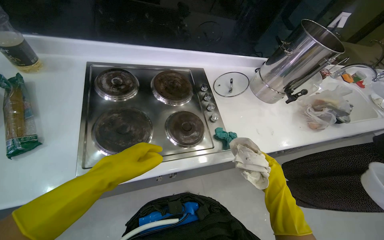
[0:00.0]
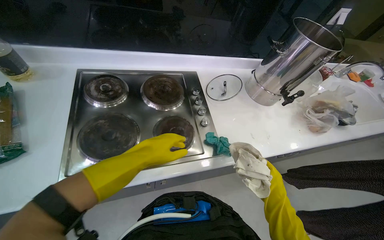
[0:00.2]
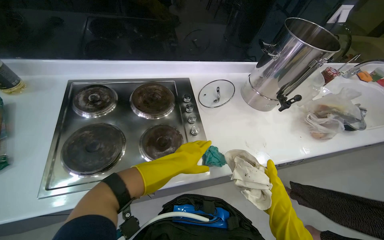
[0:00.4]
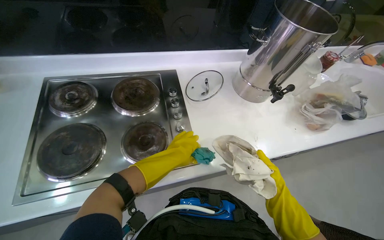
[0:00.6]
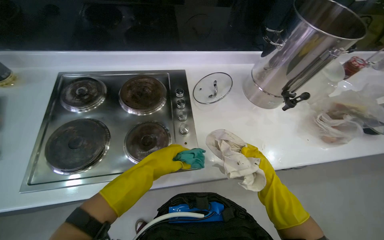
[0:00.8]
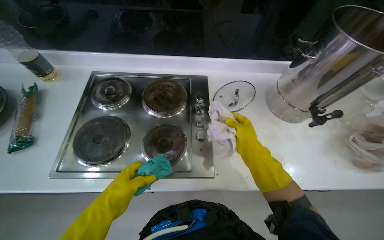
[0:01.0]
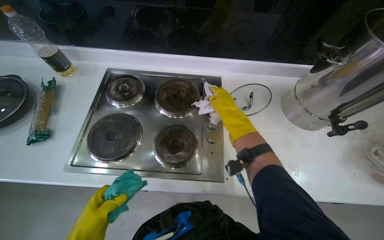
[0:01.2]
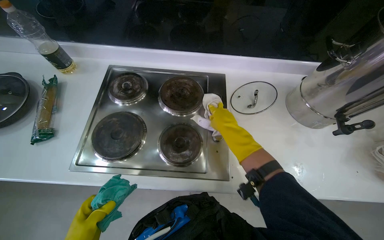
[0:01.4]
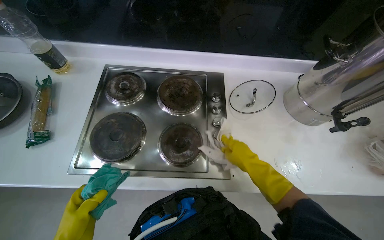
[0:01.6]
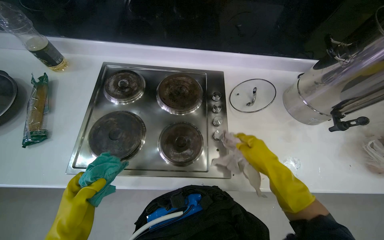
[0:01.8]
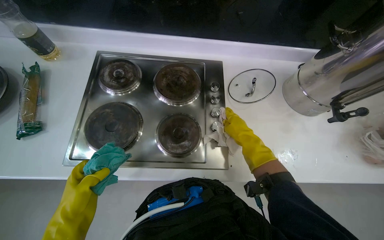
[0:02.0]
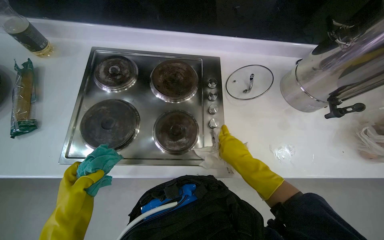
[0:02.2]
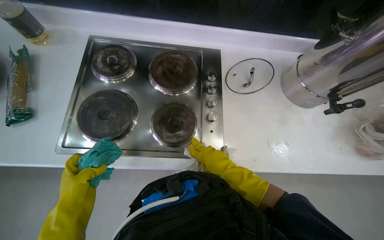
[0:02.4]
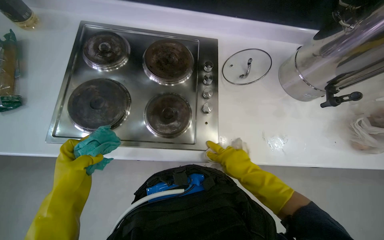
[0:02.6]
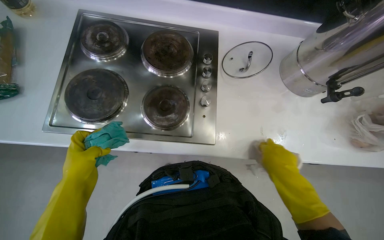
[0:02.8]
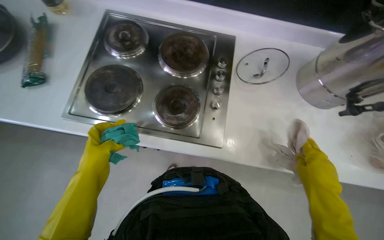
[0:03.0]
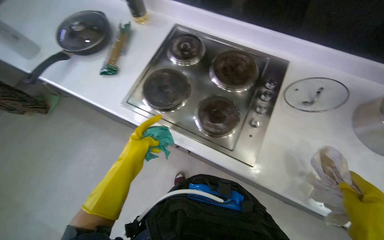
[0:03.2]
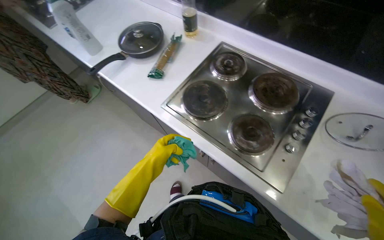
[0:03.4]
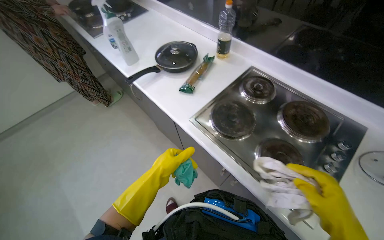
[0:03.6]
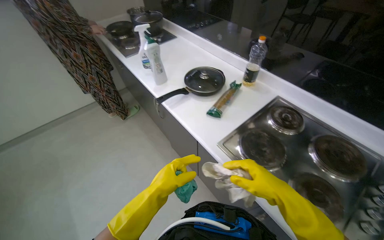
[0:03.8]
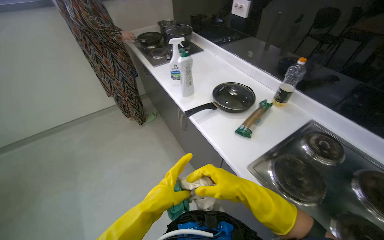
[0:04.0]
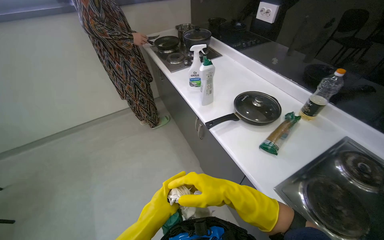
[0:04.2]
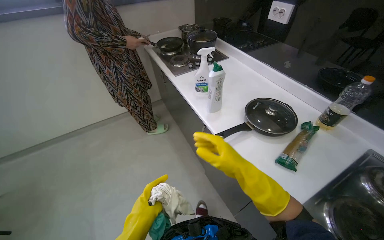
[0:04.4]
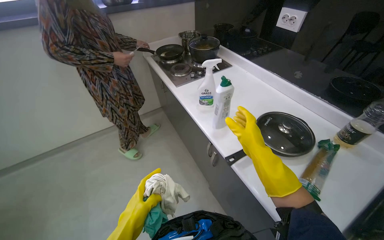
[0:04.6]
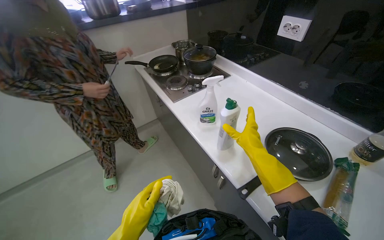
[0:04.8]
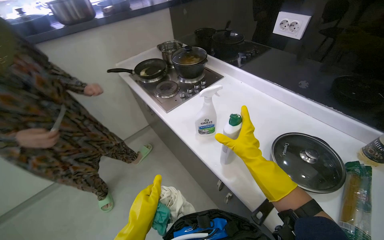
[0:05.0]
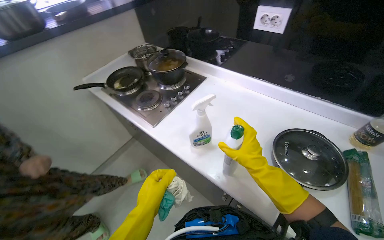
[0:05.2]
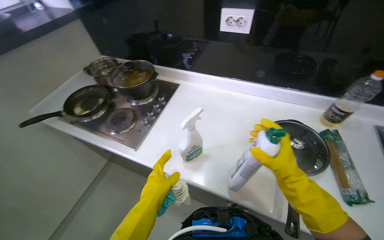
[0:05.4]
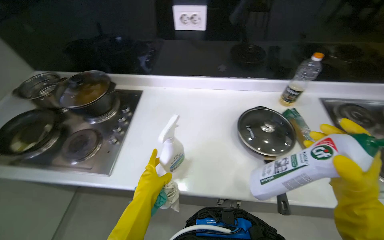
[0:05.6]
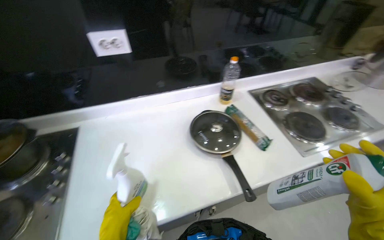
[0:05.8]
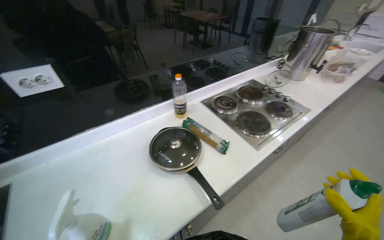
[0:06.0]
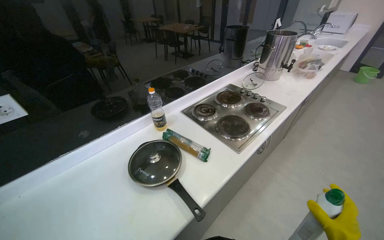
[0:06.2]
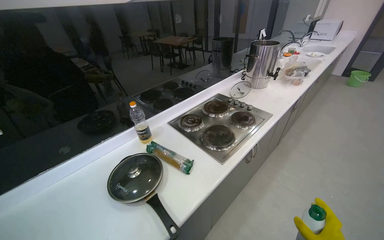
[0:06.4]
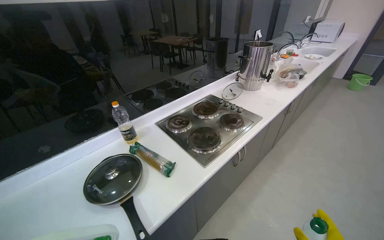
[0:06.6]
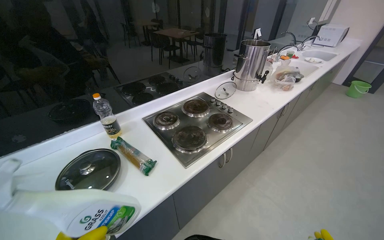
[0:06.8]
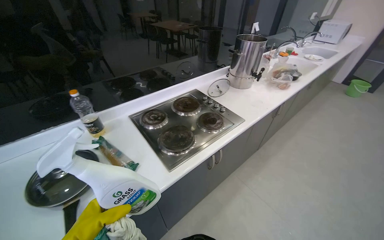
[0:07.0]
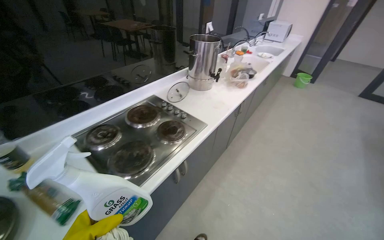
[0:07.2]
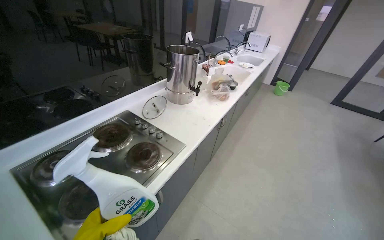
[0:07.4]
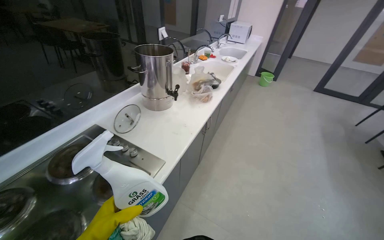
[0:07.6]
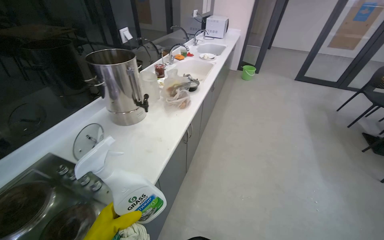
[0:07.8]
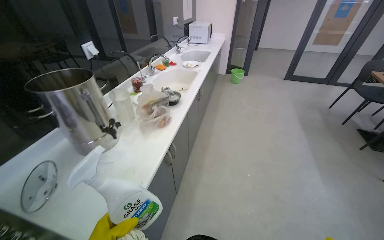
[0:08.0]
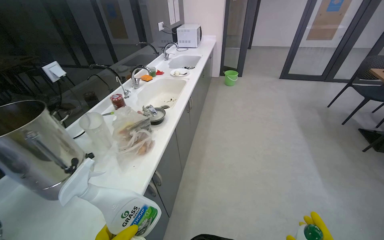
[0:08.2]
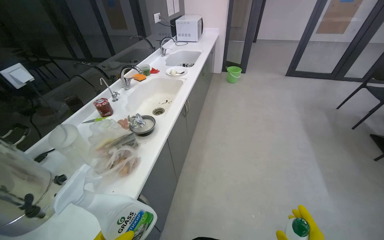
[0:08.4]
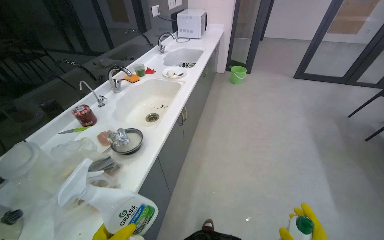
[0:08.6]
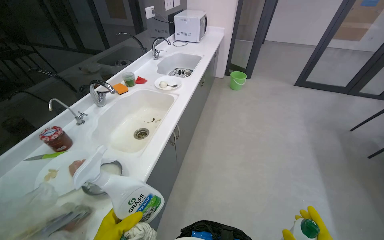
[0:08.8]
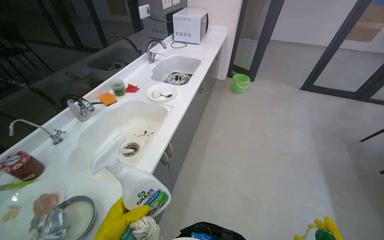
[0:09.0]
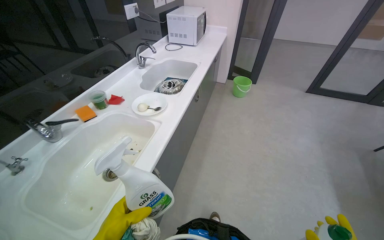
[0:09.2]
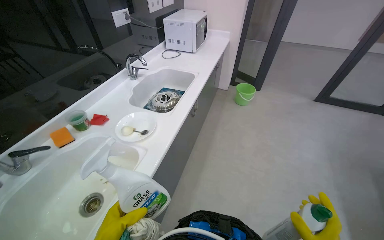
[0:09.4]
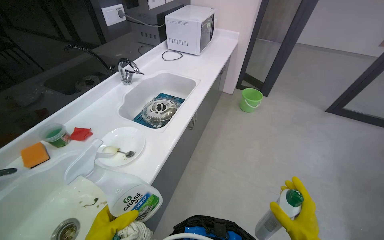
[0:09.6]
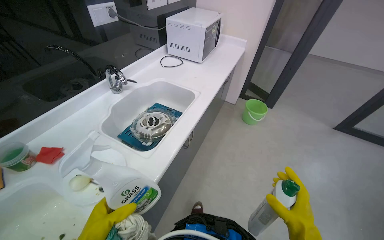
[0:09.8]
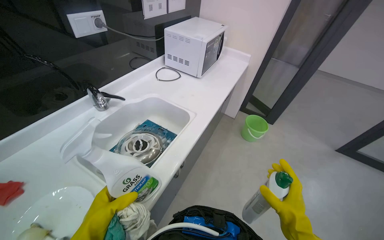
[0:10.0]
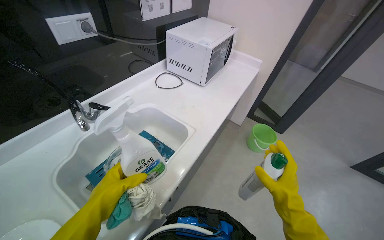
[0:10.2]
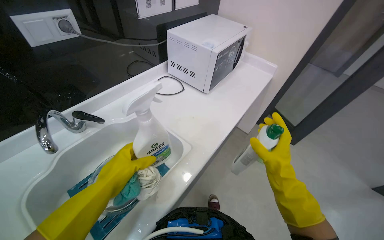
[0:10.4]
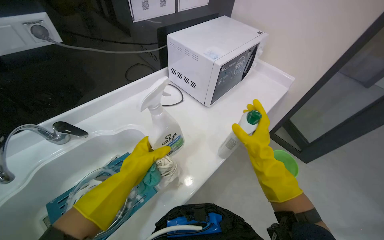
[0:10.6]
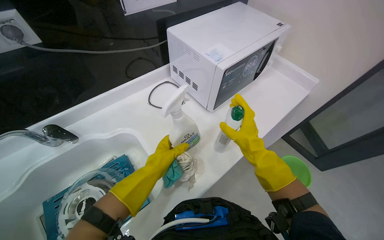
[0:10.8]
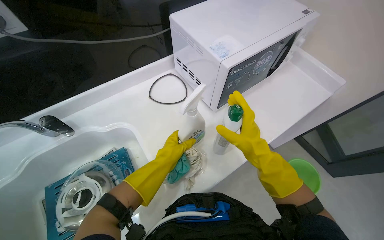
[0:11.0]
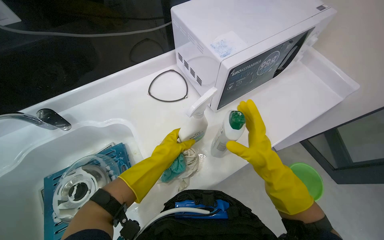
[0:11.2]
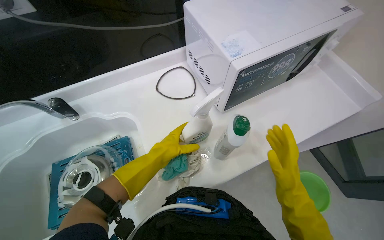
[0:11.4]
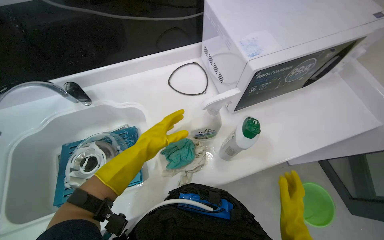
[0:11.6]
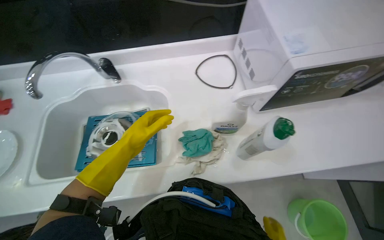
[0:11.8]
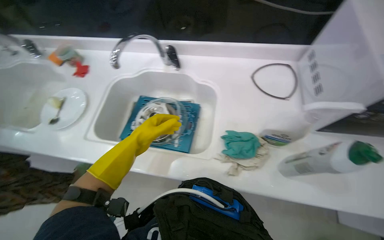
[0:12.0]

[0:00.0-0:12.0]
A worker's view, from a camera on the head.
Job: cleaning kitchen.
The whole recording: Wiping kitchen stovetop. The worker wipes the kitchen stovetop with a cloth.
0.0 to 1.6 s: The view swings approximately 20 degrees to the left. The right hand goes approximately 25 cm up the picture.
1.6 to 3.0 s: The right hand shifts roughly 25 cm to the right and down the picture.
3.0 to 4.4 s: The camera is carried roughly 60 cm. The wearer's head swings roughly 55 degrees to the left. The view tilts approximately 25 degrees upward.
4.4 to 6.0 s: The camera is carried roughly 50 cm. The wearer looks approximately 100 degrees further to the right.
6.0 to 7.6 s: The head travels approximately 80 cm. The wearer looks about 25 degrees further to the right.
7.6 to 9.0 s: The wearer moves roughly 1 m.
9.0 to 10.4 s: The wearer moves some 1 m.
10.4 to 12.0 s: The wearer's head swings roughly 60 degrees to the left. The view tilts approximately 15 degrees downward.

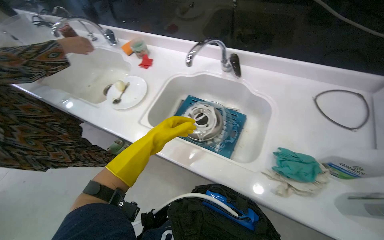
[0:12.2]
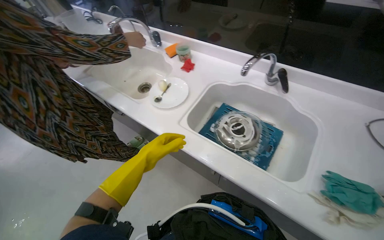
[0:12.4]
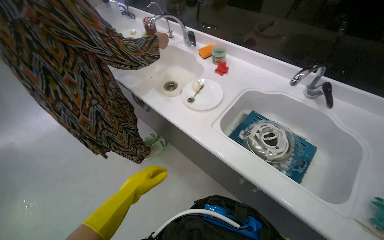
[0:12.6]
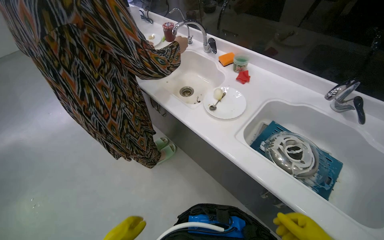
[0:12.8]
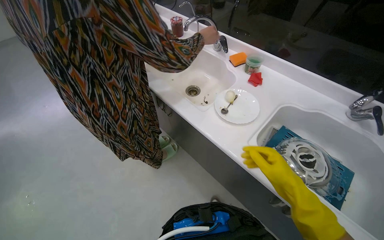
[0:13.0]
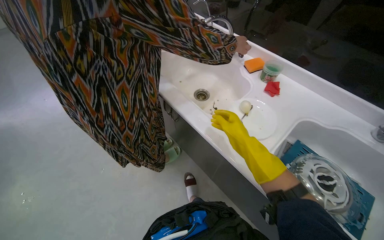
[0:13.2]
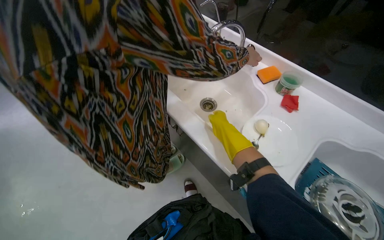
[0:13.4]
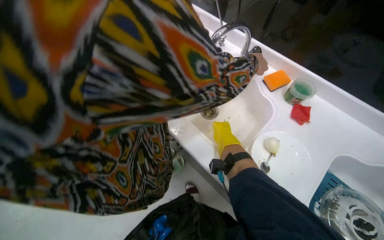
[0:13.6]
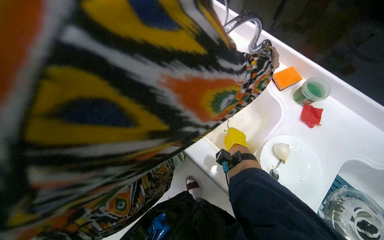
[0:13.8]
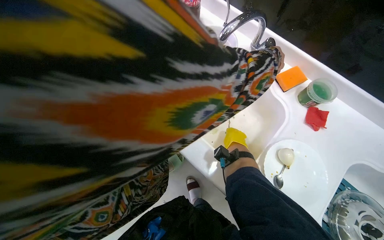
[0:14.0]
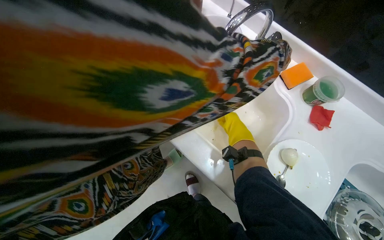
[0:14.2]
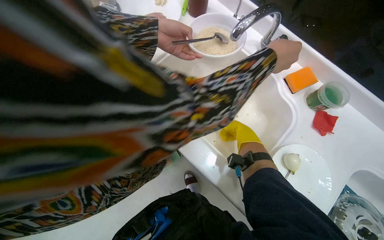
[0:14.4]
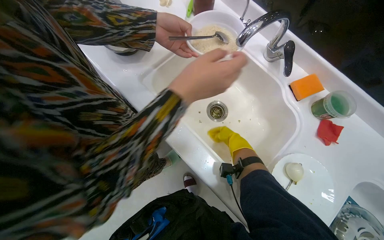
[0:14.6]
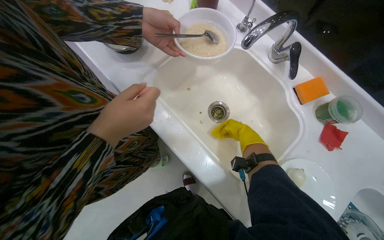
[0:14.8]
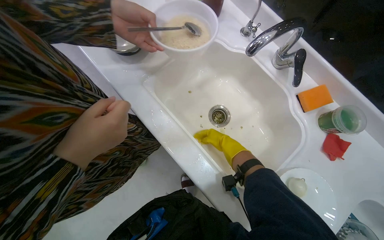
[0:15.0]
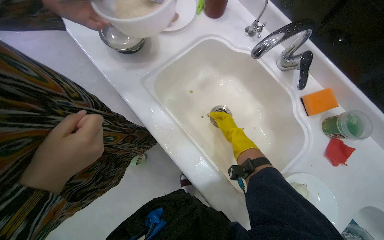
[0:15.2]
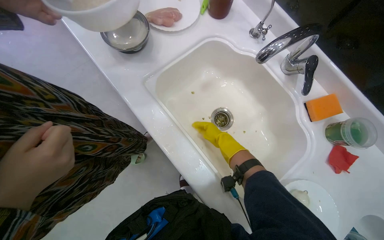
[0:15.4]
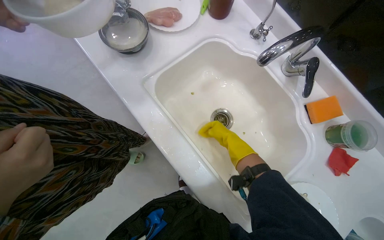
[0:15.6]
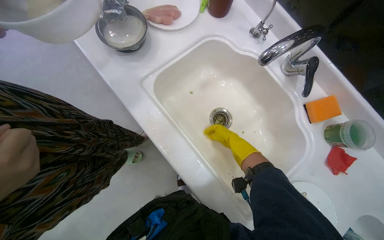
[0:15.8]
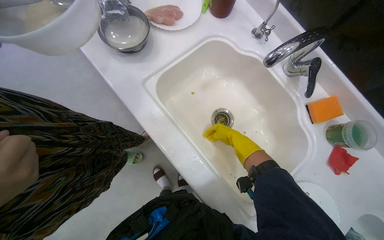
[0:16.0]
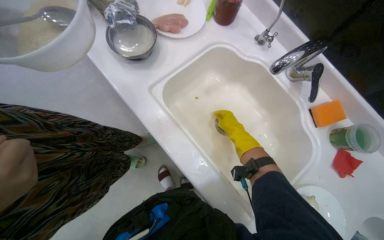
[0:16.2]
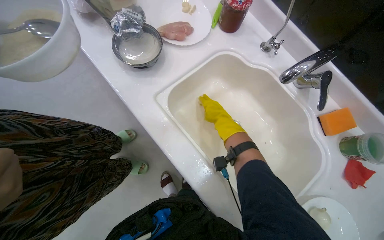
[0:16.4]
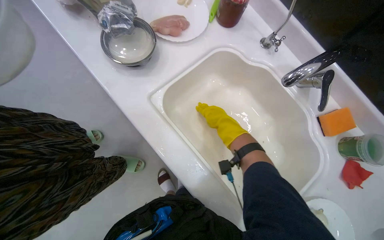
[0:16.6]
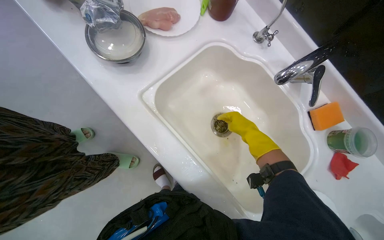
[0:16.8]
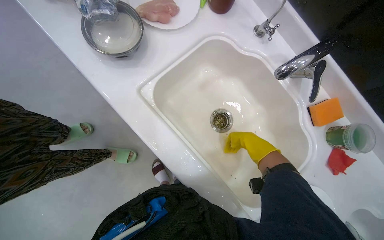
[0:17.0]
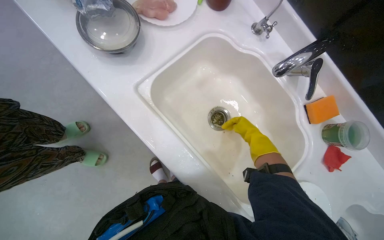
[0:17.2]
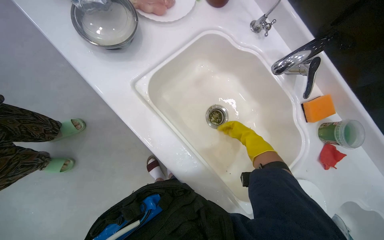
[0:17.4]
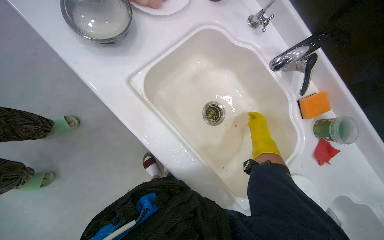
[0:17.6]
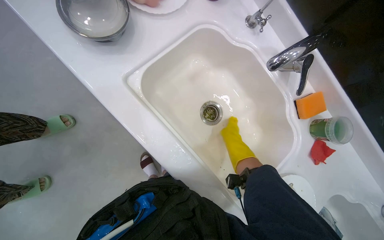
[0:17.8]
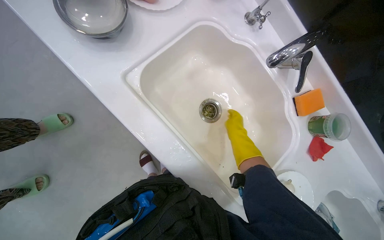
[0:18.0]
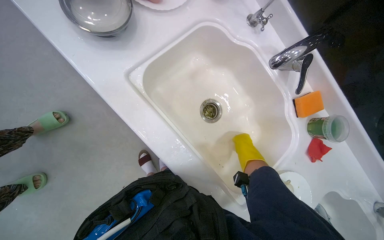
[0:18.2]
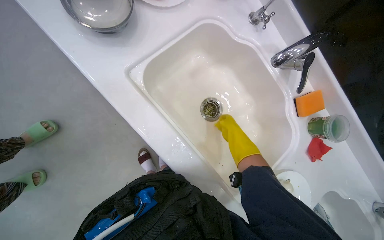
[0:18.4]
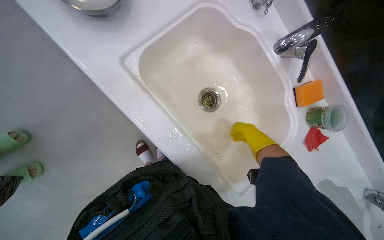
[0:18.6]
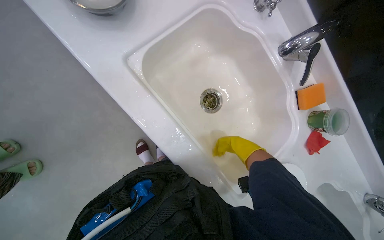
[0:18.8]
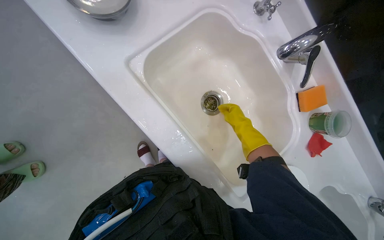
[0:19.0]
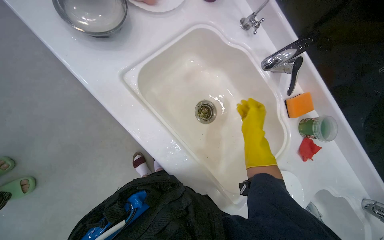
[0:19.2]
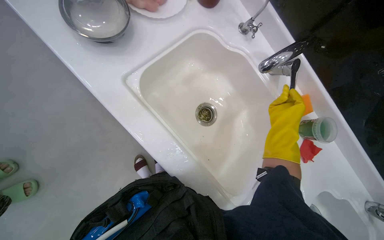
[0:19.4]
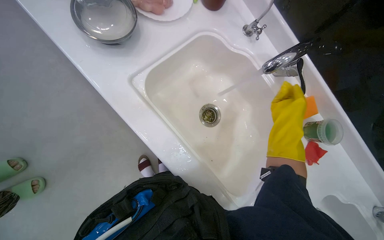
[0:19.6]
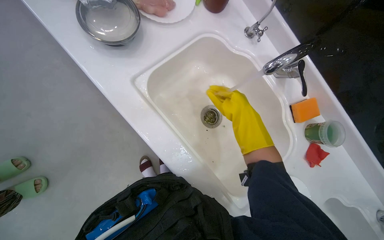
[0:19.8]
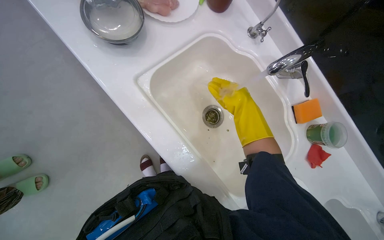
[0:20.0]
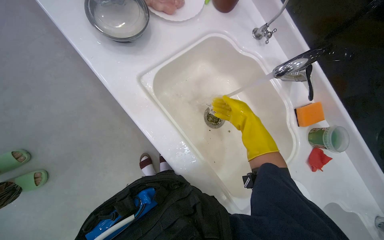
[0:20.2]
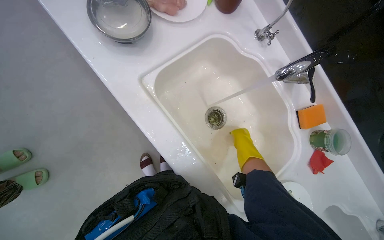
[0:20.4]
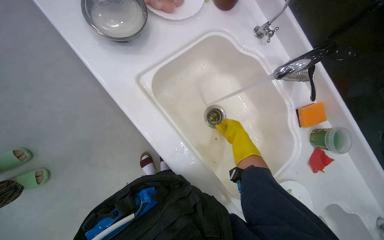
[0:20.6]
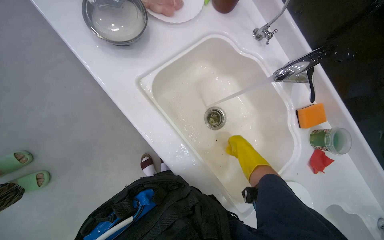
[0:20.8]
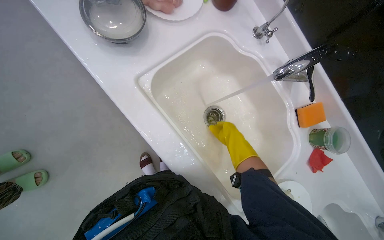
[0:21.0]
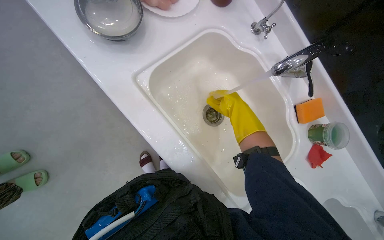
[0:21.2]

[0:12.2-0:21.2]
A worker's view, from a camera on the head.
Job: cleaning kitchen.
The whole recording: Wiping kitchen stovetop. The worker wipes the kitchen stovetop with a cloth.
12.2 to 13.8 s: The wearer moves some 80 cm.
15.2 to 16.6 s: The right hand shifts about 10 cm to the left.
16.6 to 18.2 s: The right hand travels to the right, farther from the camera and down the picture by roughly 25 cm.
18.2 to 19.8 s: The right hand swings nearer and farther, about 20 cm each way, with 2 reversals.
19.8 to 21.2 s: The right hand reaches about 10 cm down the picture, then returns.
